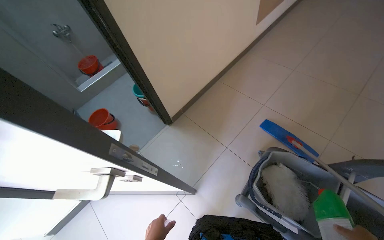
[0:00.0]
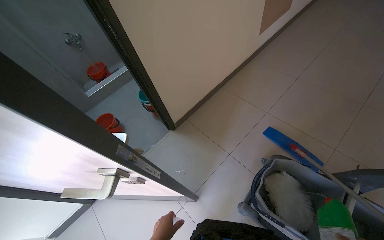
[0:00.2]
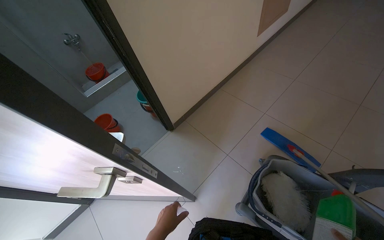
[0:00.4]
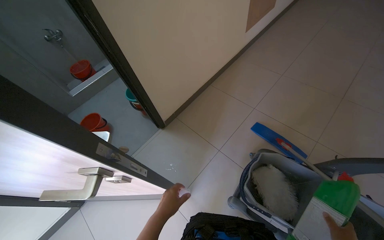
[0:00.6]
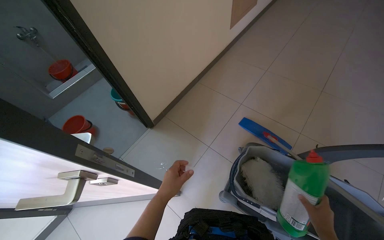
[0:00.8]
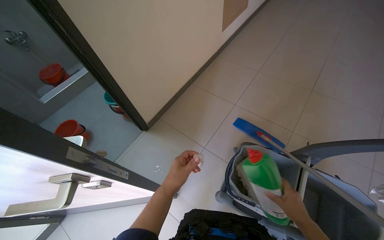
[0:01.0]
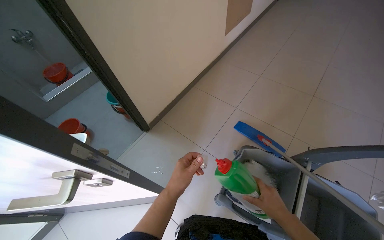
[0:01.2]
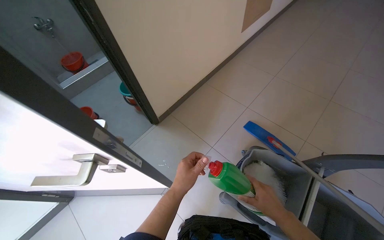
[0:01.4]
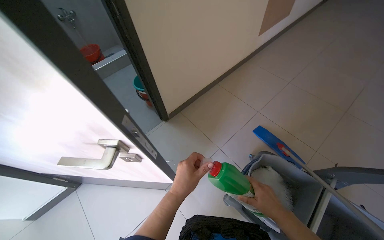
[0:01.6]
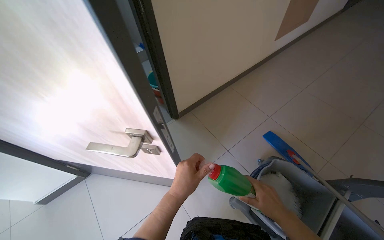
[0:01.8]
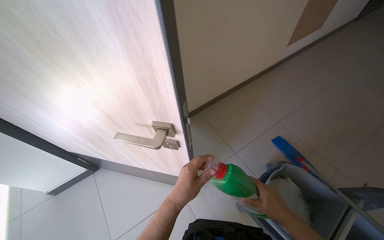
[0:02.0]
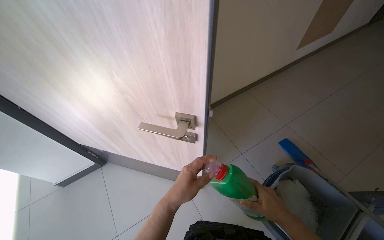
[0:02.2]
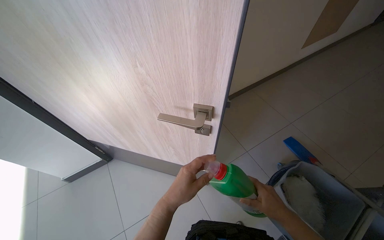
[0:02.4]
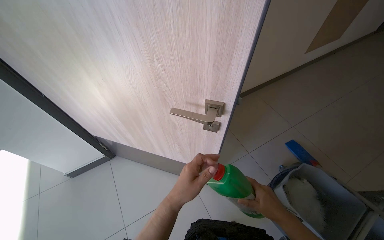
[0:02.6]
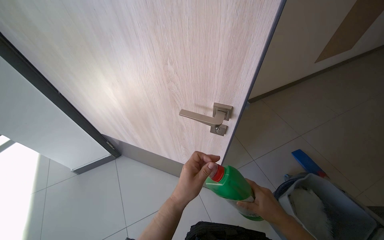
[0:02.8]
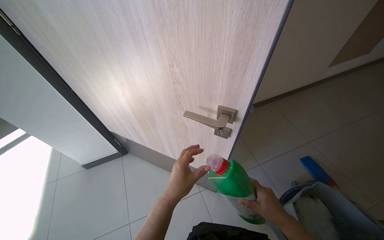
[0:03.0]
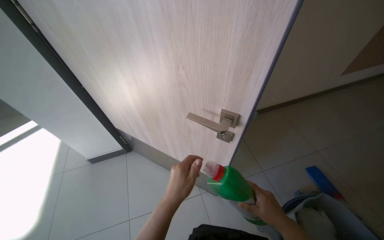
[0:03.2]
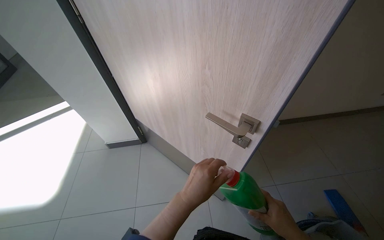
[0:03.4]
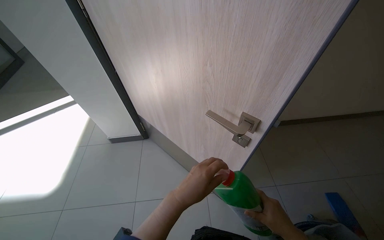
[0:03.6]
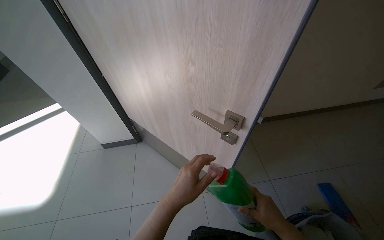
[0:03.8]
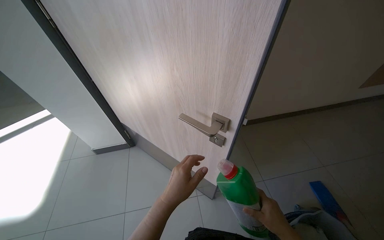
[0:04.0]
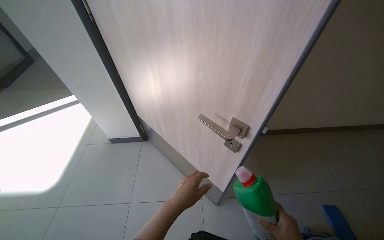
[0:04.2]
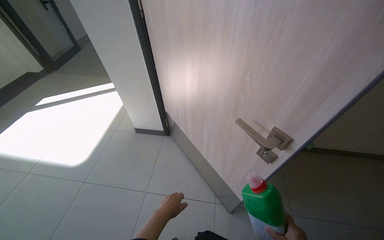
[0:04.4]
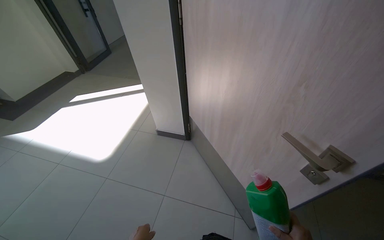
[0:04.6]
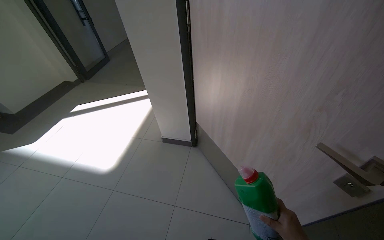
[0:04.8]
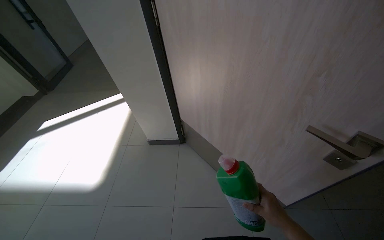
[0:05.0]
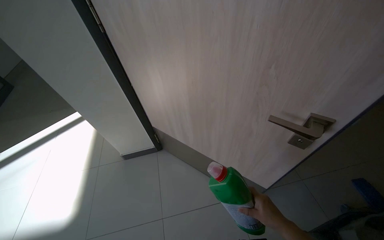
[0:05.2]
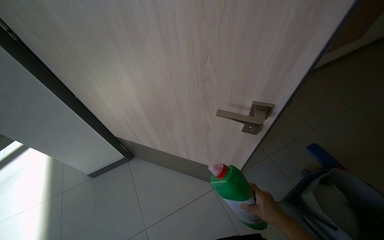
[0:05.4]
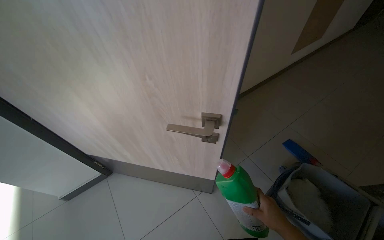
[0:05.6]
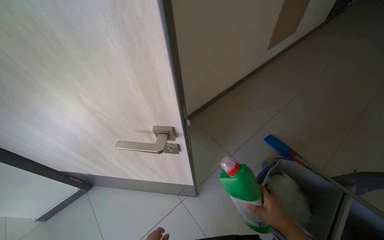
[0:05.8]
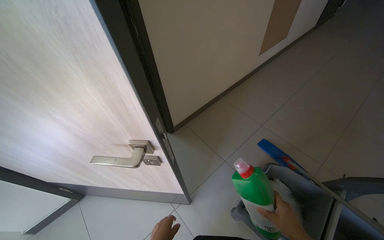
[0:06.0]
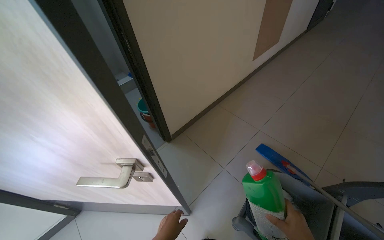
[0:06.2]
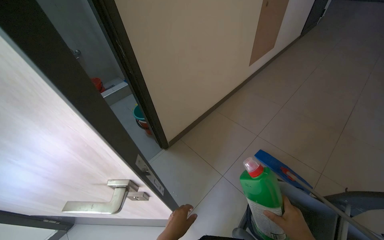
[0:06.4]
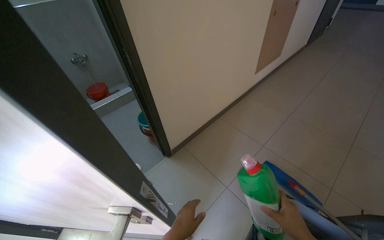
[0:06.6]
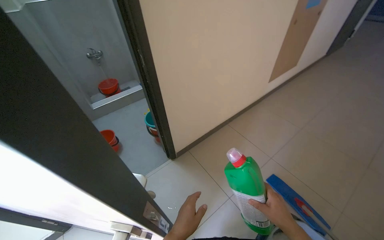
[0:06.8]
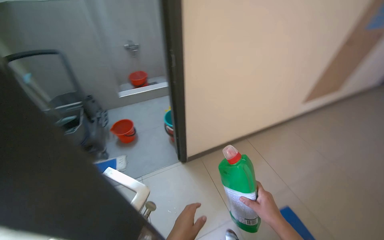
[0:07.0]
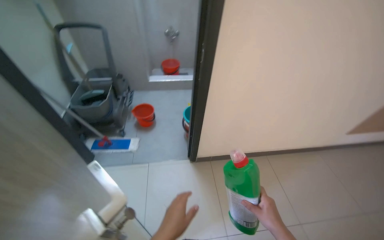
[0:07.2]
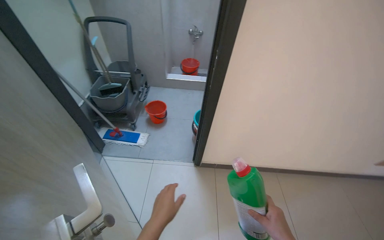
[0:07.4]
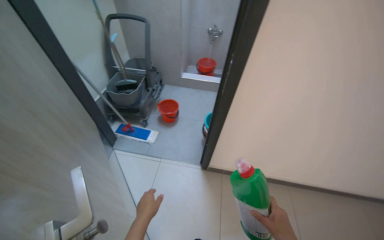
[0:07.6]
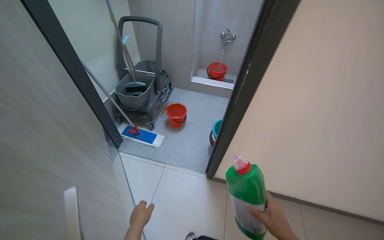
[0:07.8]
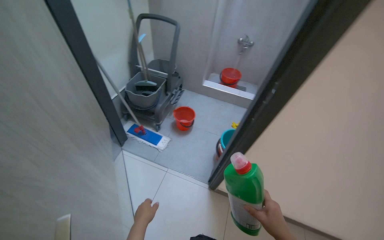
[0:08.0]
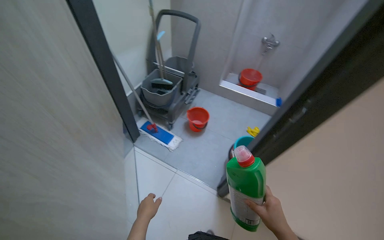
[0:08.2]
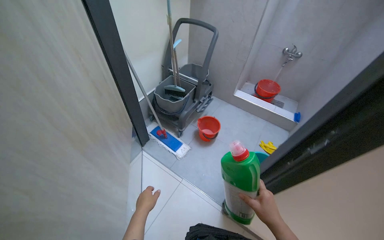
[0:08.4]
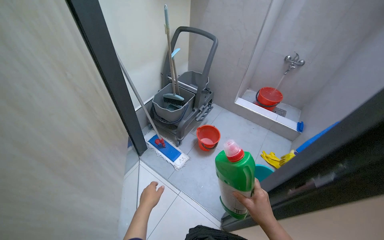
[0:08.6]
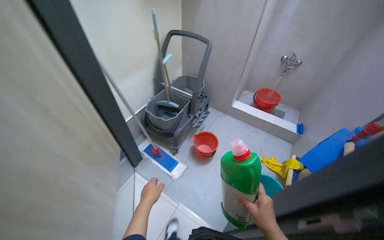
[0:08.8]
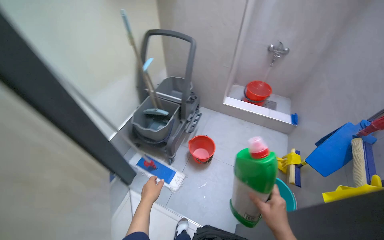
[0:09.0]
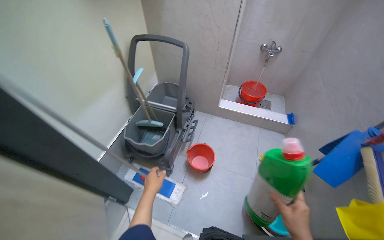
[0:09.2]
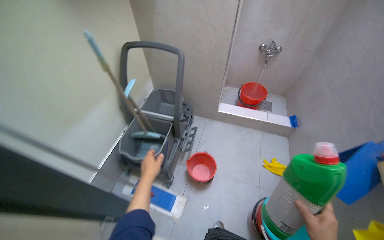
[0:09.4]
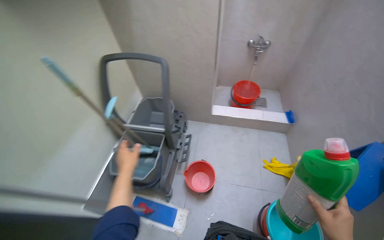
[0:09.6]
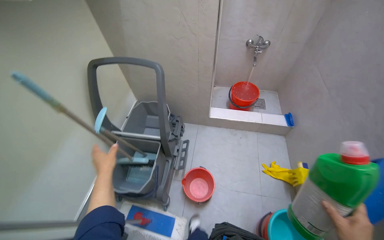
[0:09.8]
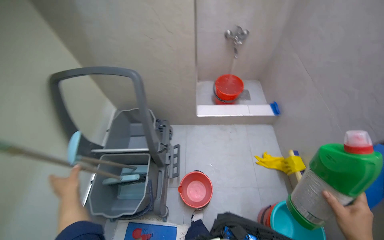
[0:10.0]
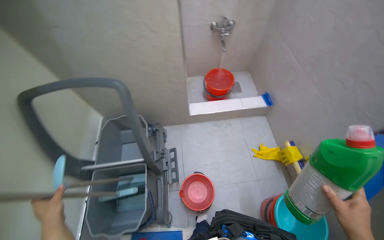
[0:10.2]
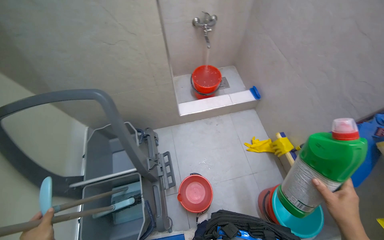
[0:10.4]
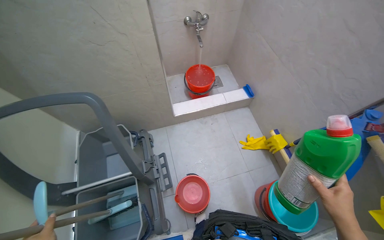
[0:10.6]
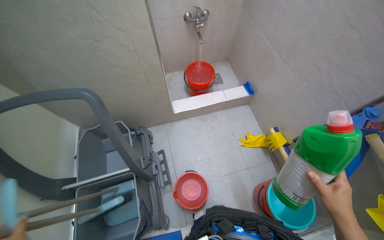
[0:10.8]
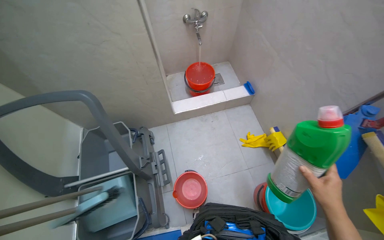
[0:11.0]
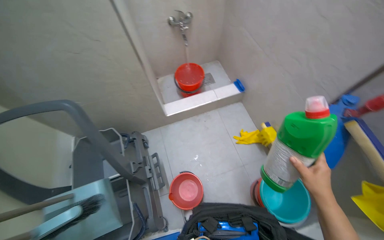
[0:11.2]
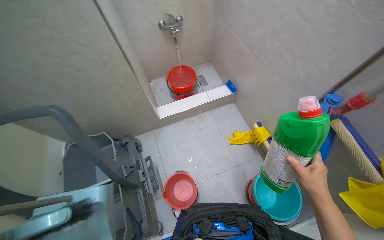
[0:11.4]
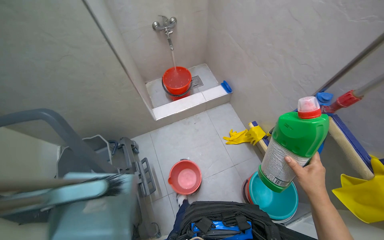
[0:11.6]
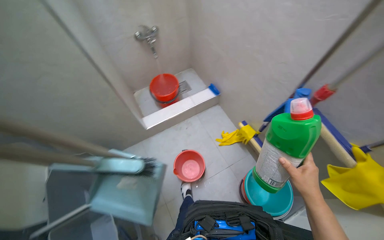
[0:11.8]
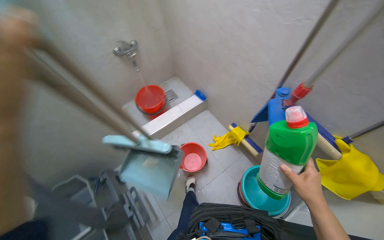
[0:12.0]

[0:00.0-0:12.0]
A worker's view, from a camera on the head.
Job: preparing cleaning supplies.
The whole recording: Preparing cleaning supplies and equipment. The worker retrieves cleaning solution, pours it into buckets, organizes cleaning tools, and prepares the cleaning cart.
0:03.0 to 0:04.4: The wearer's head swings approximately 30 degrees to the left. The left hand shifts some 15 cm down the picture.
0:04.4 to 0:06.0: The head rotates about 50 degrees to the right.
0:06.0 to 0:07.6: The head rotates about 50 degrees to the left.
0:07.6 to 0:09.0: The camera is carried approximately 50 cm.
0:09.0 to 0:10.4: The camera is carried roughly 60 cm. The wearer looks some 40 degrees further to the right.

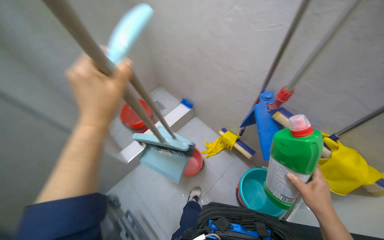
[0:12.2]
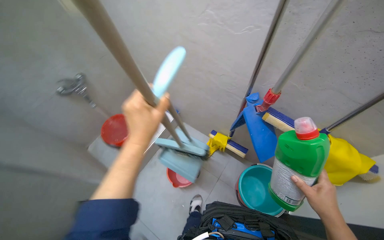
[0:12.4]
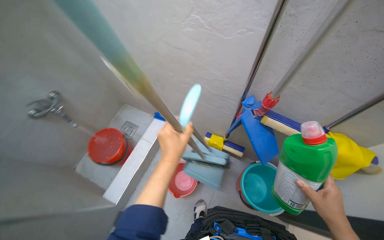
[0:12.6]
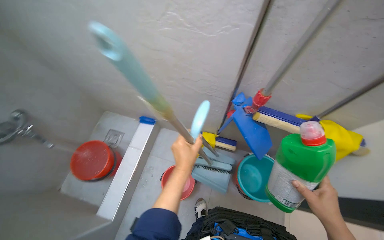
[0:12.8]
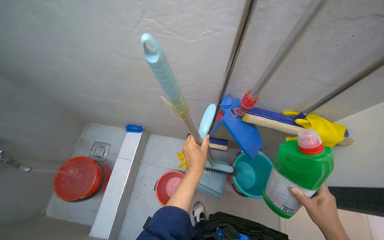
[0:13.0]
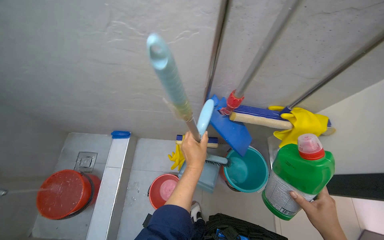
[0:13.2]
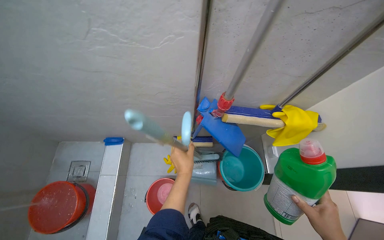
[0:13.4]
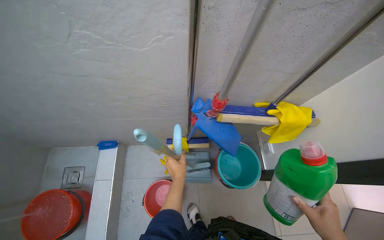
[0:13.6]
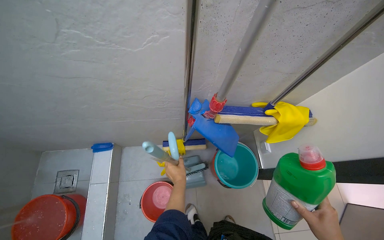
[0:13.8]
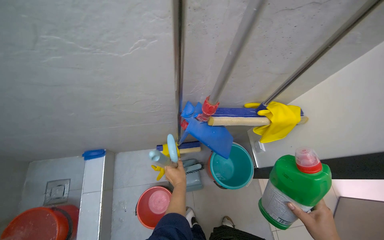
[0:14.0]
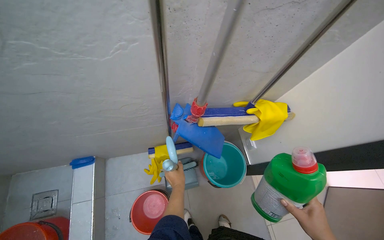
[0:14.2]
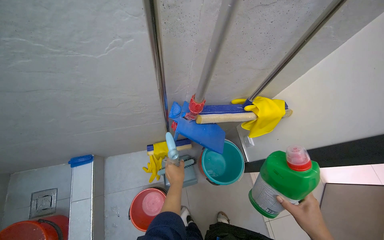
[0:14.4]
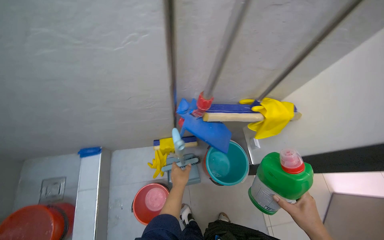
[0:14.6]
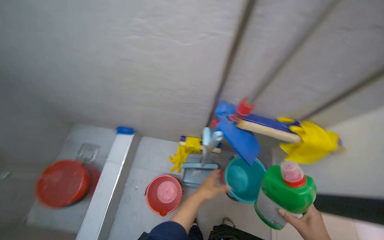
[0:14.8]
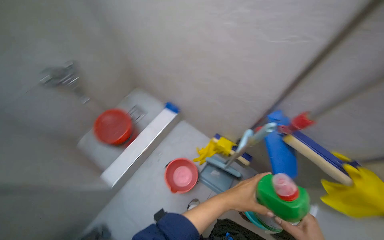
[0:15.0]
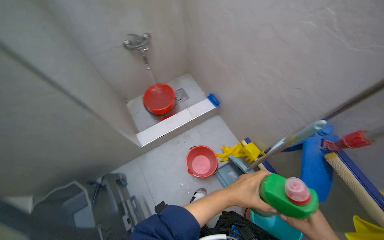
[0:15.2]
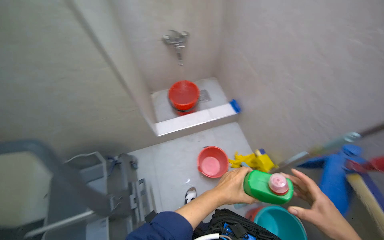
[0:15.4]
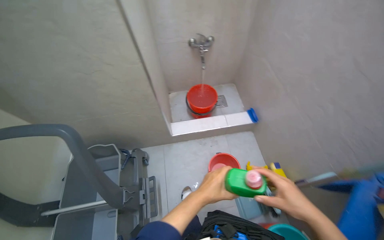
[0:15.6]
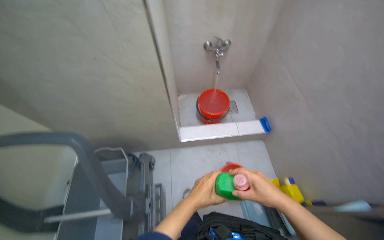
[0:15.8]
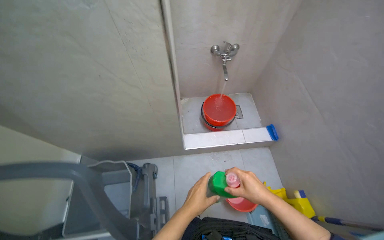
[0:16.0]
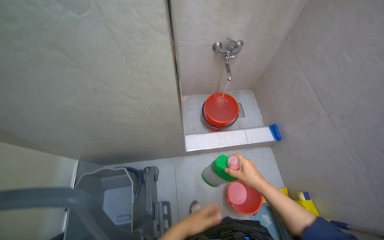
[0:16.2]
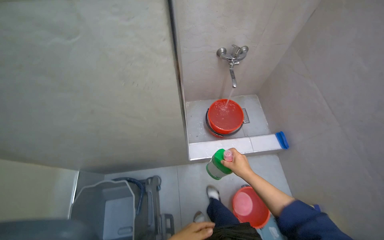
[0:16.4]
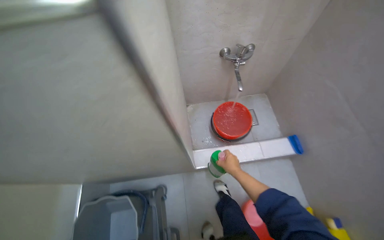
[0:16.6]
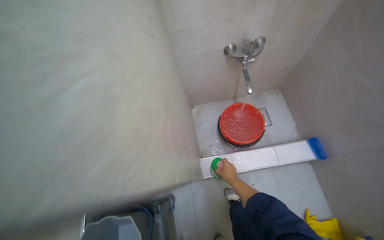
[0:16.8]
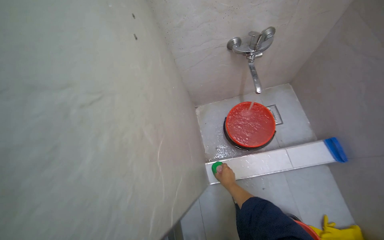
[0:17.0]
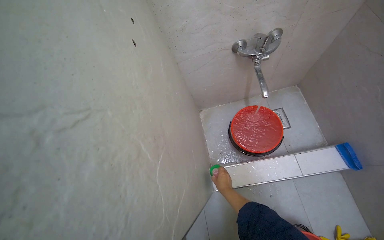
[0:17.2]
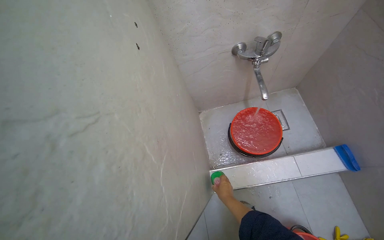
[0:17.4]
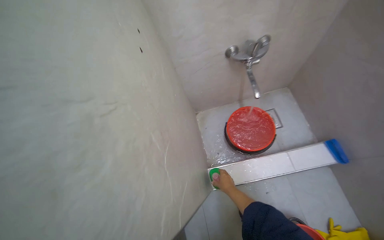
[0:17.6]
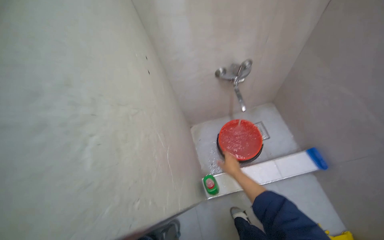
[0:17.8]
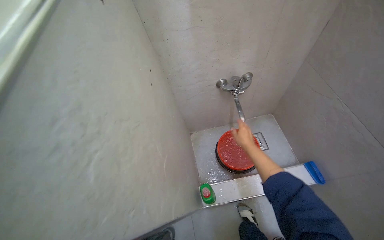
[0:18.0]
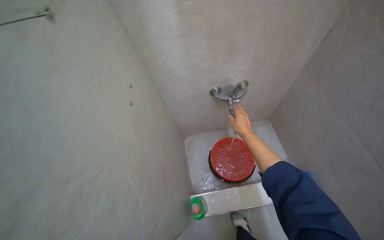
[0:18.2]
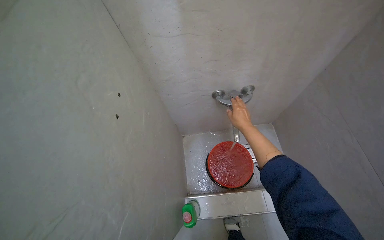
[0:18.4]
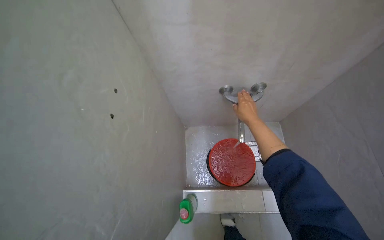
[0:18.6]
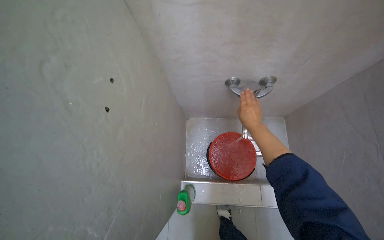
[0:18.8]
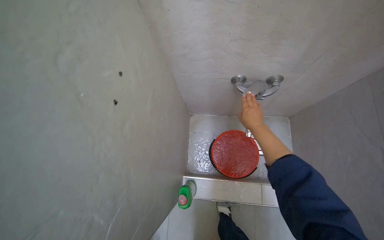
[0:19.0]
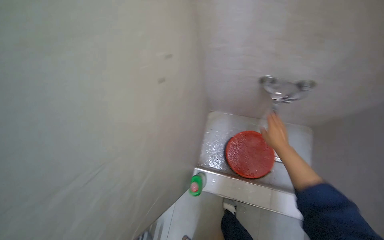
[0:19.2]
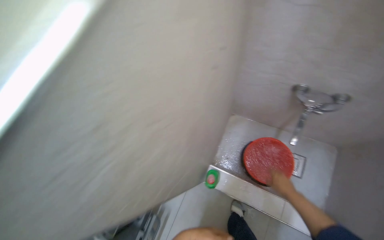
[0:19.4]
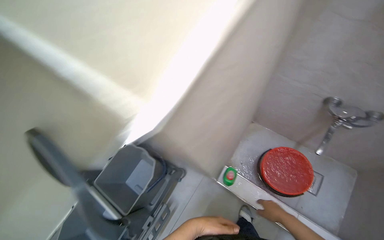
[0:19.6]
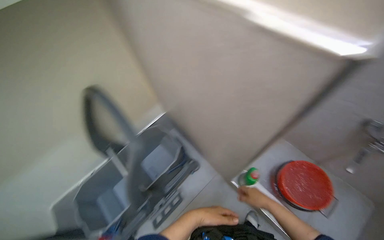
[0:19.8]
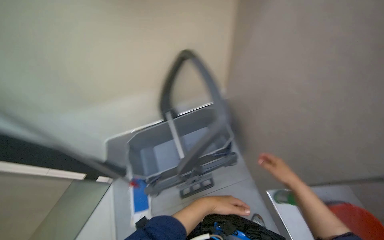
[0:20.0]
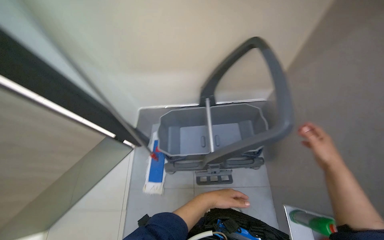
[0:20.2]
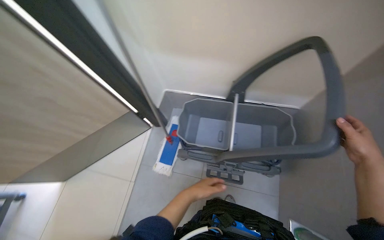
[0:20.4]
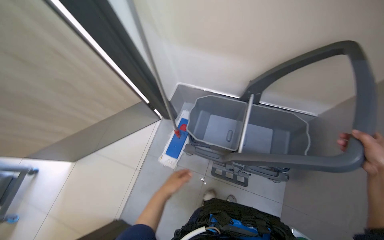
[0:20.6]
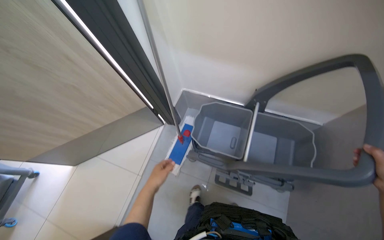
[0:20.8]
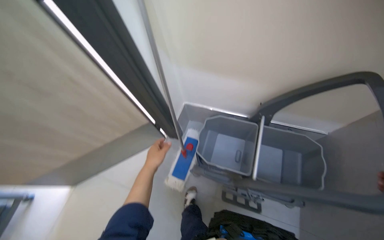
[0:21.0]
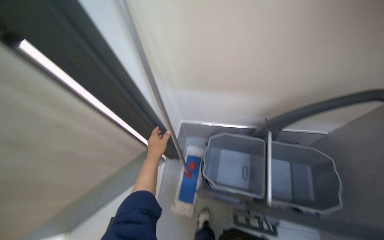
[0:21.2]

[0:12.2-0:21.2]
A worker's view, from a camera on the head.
Job: preparing cleaning supplies.
The whole recording: Preparing cleaning supplies and equipment. The worker retrieves cleaning solution, pours it into buckets, organizes cleaning tools, and prepares the cleaning cart.
0:12.2 to 0:13.8: The head rotates about 50 degrees to the right.
0:13.8 to 0:15.2: The head rotates approximately 65 degrees to the left.
0:15.2 to 0:16.6: The wearer moves roughly 40 cm. The head turns to the left by some 20 degrees.
0:16.6 to 0:18.2: The right hand travels up the picture by approximately 40 cm.
0:18.2 to 0:19.8: The head rotates about 55 degrees to the left.
0:19.8 to 0:21.2: The camera is carried roughly 60 cm. The wearer's head swings some 55 degrees to the left.
